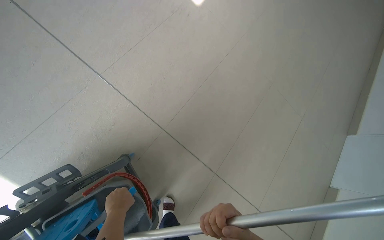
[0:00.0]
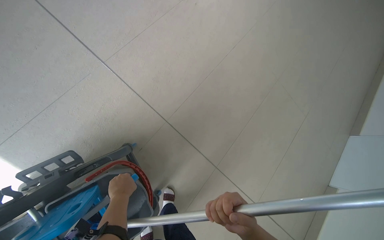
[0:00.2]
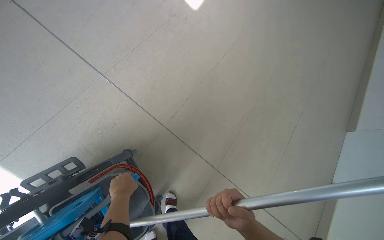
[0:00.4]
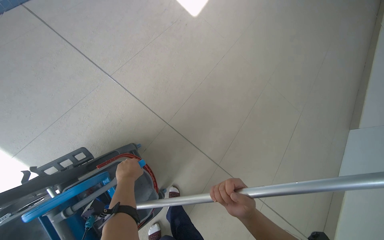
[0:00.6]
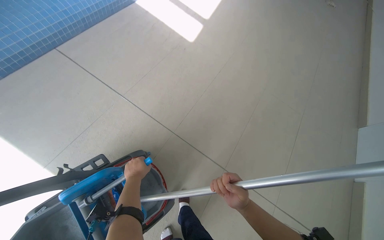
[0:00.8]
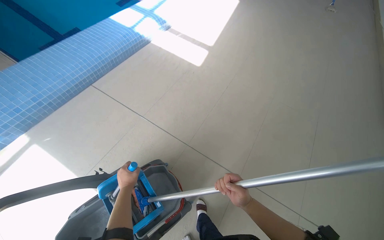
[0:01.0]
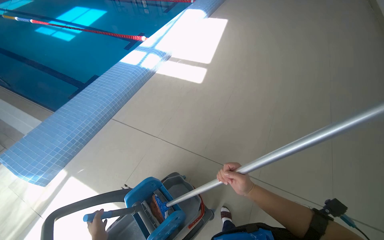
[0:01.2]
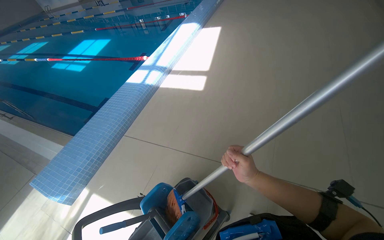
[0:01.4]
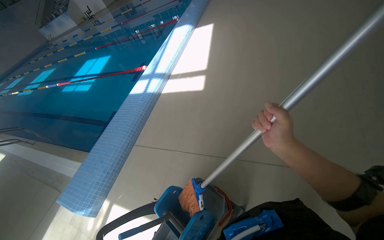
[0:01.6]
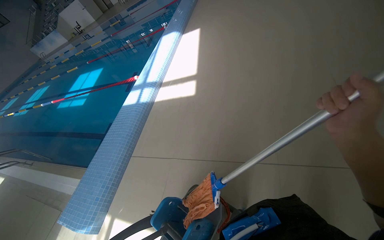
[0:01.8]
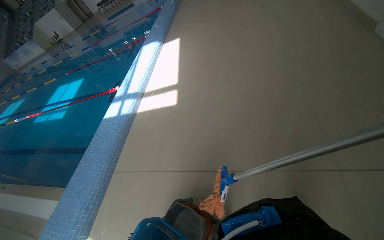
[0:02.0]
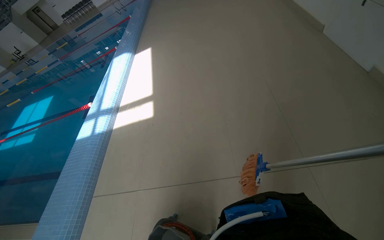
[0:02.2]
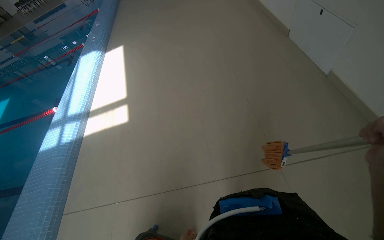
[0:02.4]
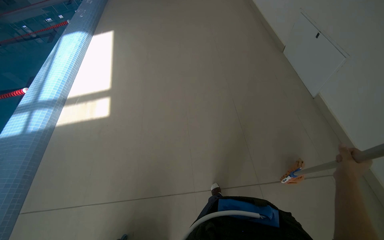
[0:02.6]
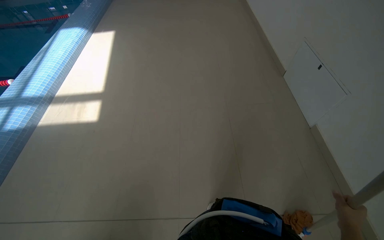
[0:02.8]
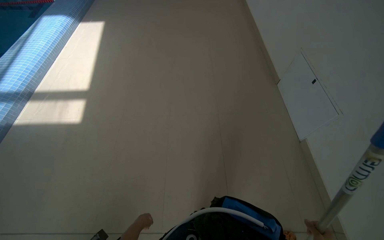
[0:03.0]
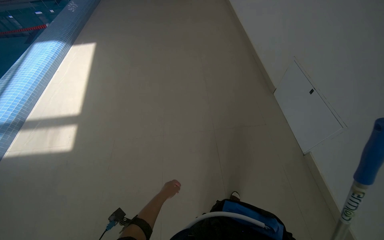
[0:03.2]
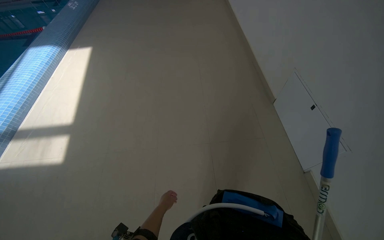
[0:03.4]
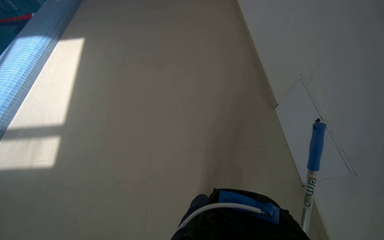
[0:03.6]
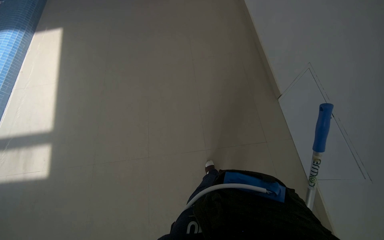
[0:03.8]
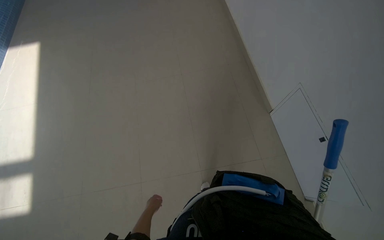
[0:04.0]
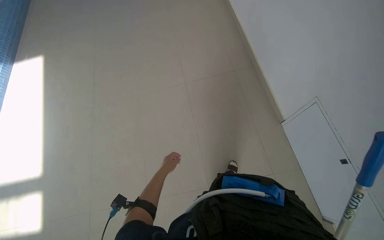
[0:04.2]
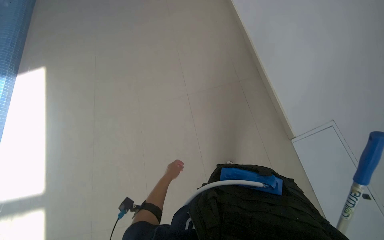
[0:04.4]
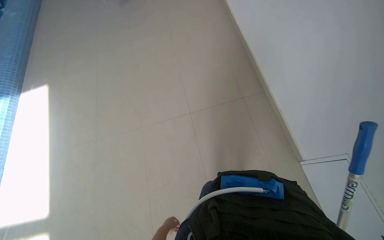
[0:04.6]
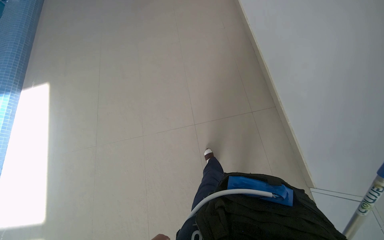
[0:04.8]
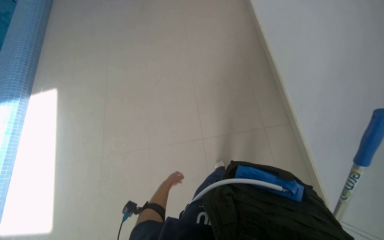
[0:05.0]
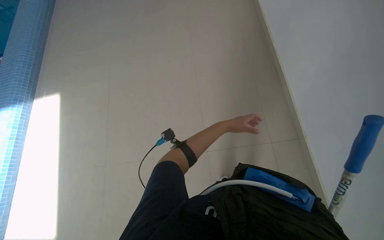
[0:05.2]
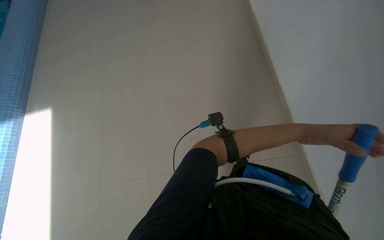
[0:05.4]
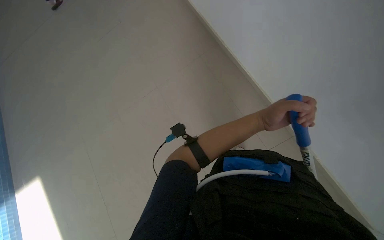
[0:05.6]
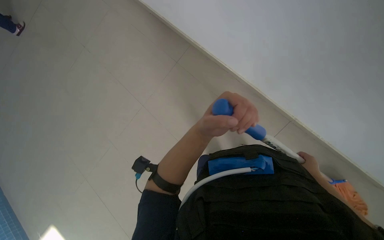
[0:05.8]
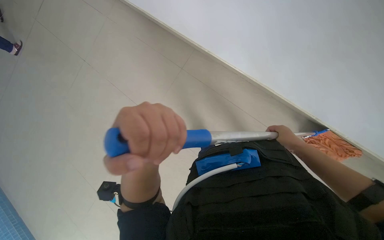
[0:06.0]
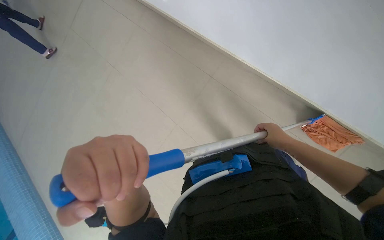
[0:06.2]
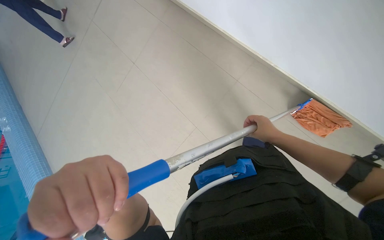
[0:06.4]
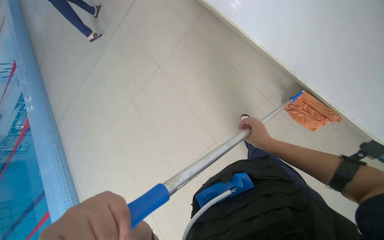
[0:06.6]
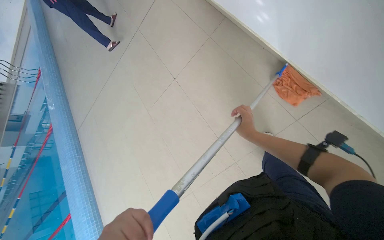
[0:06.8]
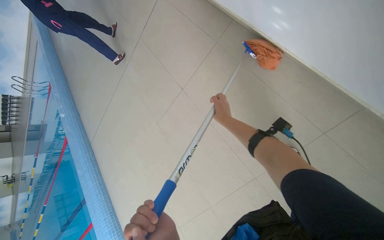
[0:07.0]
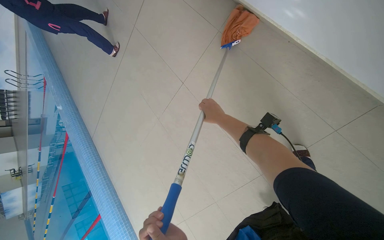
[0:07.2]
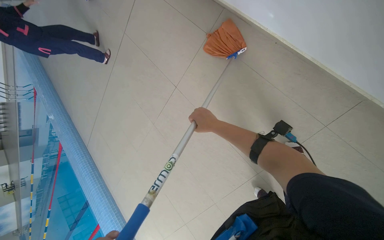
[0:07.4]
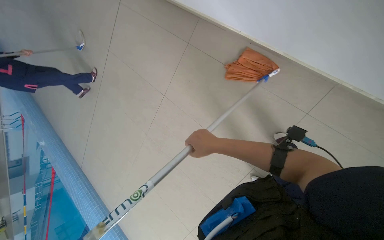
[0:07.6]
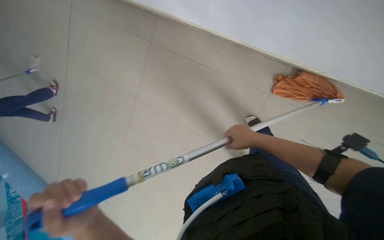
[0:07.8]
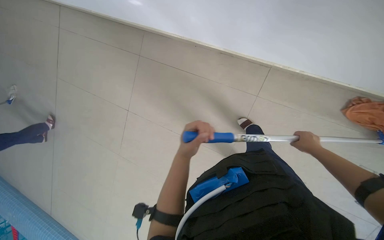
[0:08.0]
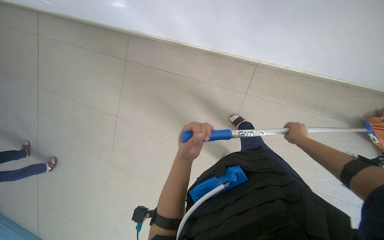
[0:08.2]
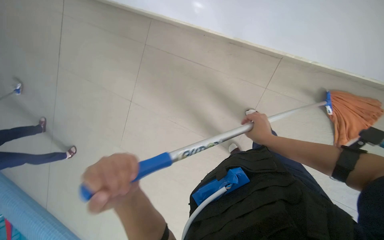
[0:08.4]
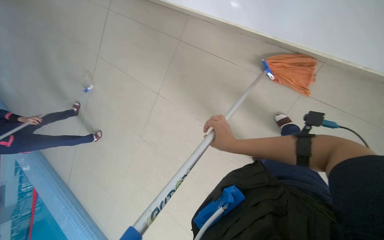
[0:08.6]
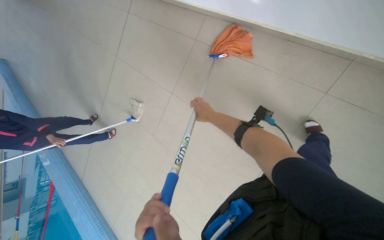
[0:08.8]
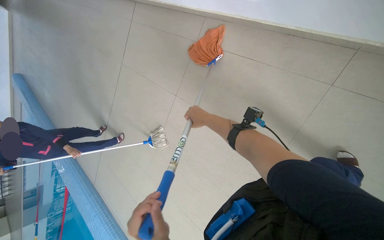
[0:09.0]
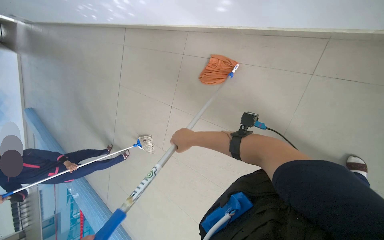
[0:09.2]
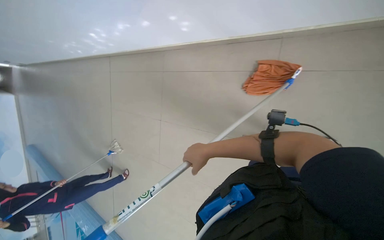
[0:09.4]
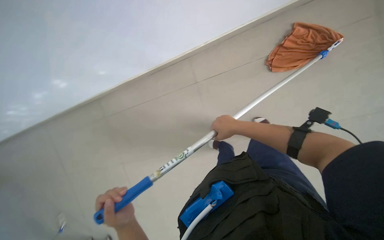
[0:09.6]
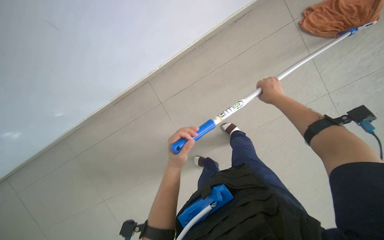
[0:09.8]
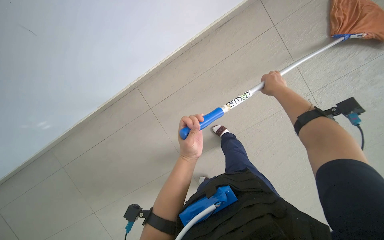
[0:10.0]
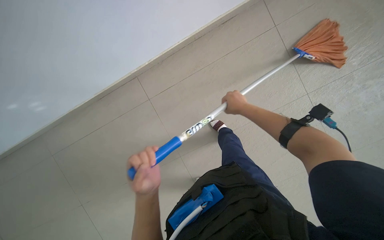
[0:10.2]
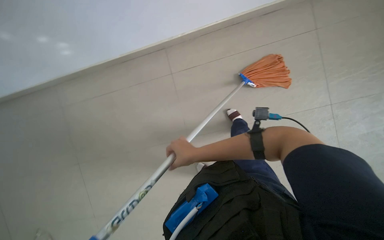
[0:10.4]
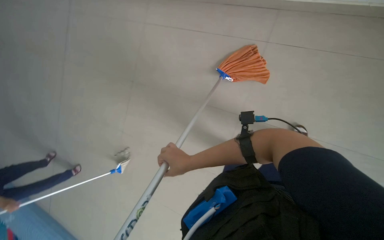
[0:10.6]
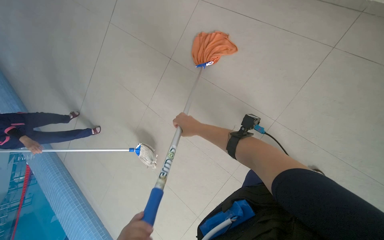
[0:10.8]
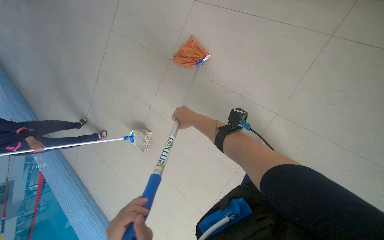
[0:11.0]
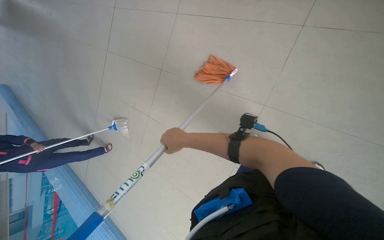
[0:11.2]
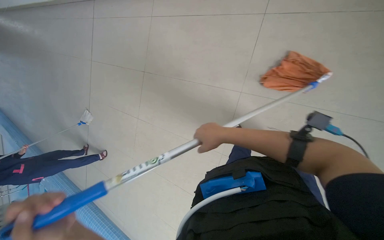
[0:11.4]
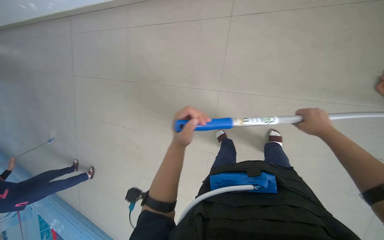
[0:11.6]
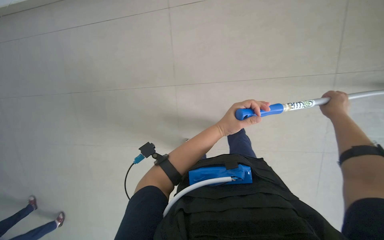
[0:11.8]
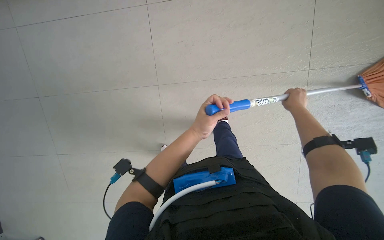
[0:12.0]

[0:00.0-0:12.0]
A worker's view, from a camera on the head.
Job: mopping floor.
The whole recording: Mopping pool deck. The worker dips and wrings a mop, then mops the tiled floor around the swimming pool, and wrings the mop again.
0:00.0 to 0:01.6: The wearer moves some 80 cm. The view swings about 25 degrees to the left. The camera pitches upward, by some 30 degrees. Everything in view rotates roughly 40 degrees counterclockwise.
0:01.6 to 0:03.0: The camera is carried some 90 cm. The view swings approximately 25 degrees to the right.
0:03.0 to 0:04.4: The camera travels about 70 cm.
0:04.4 to 0:06.0: The view tilts roughly 15 degrees upward.
0:07.6 to 0:09.0: The head travels roughly 40 cm.
0:10.4 to 0:12.0: The right hand goes some 40 cm to the right.

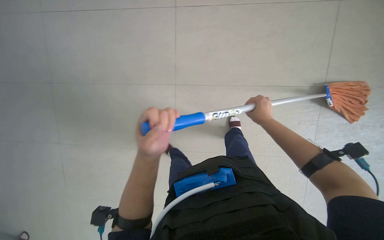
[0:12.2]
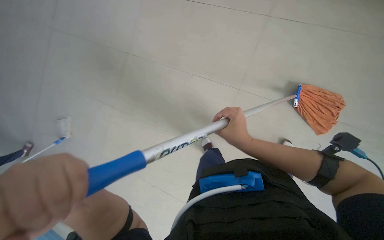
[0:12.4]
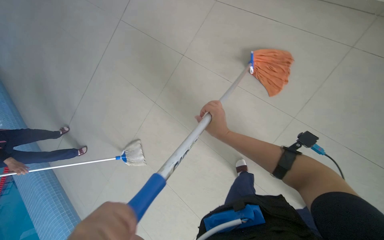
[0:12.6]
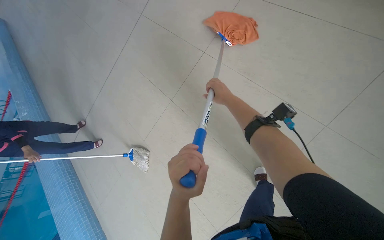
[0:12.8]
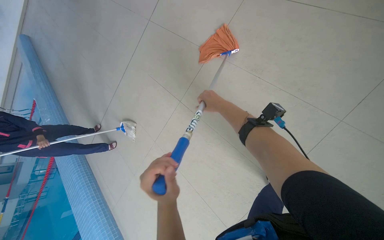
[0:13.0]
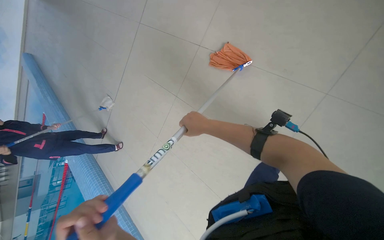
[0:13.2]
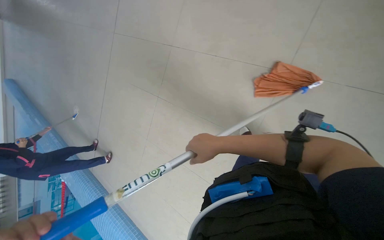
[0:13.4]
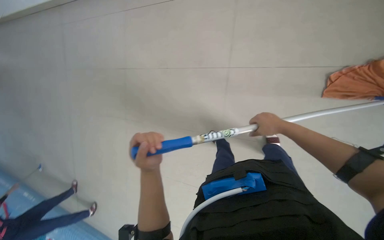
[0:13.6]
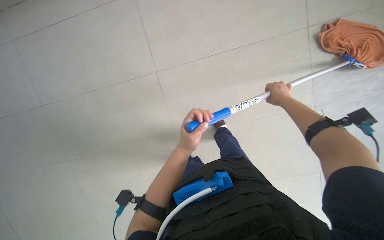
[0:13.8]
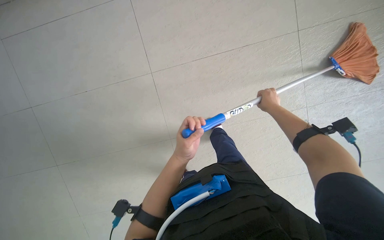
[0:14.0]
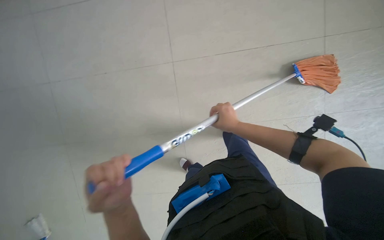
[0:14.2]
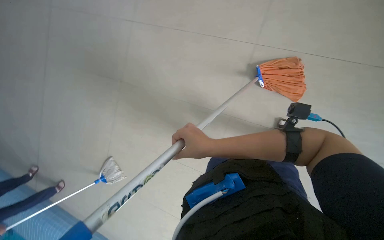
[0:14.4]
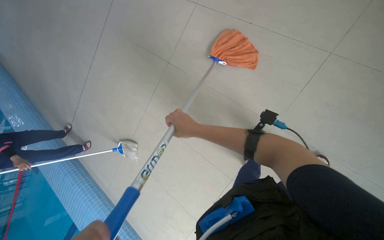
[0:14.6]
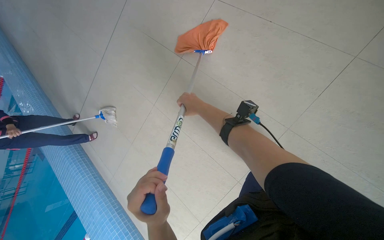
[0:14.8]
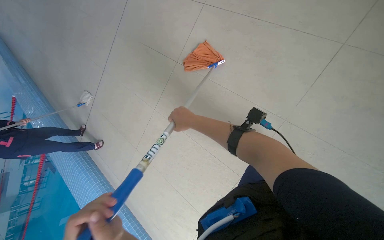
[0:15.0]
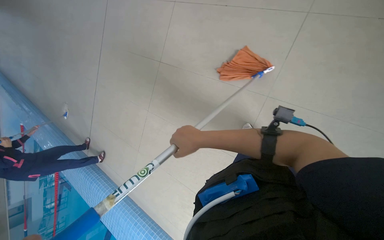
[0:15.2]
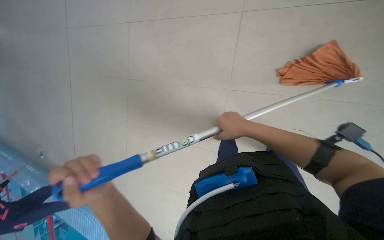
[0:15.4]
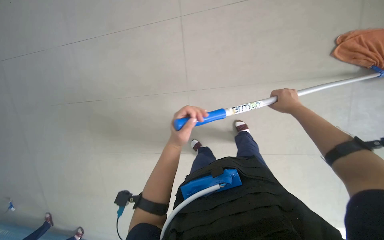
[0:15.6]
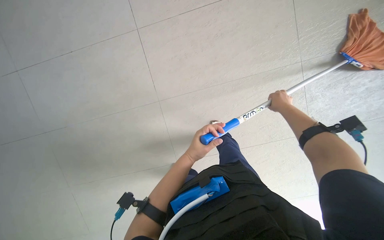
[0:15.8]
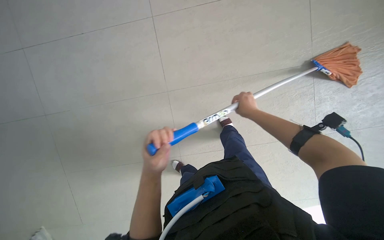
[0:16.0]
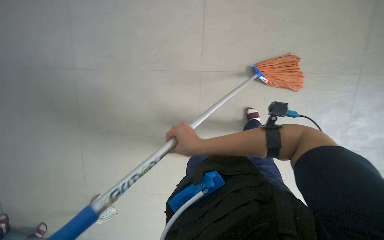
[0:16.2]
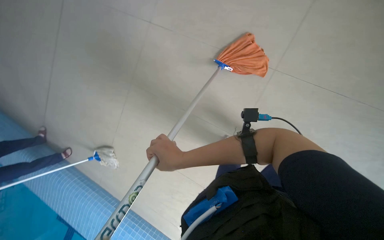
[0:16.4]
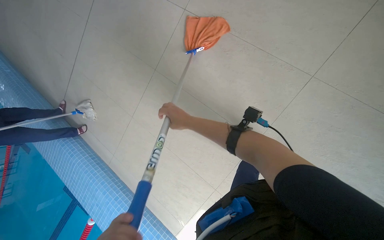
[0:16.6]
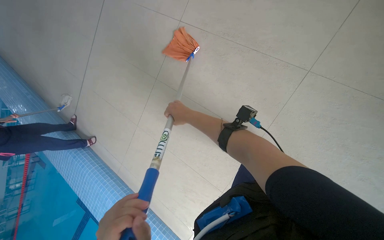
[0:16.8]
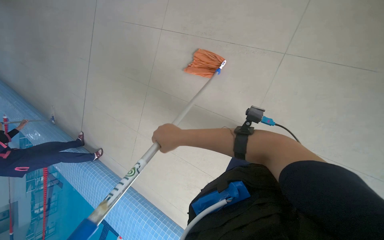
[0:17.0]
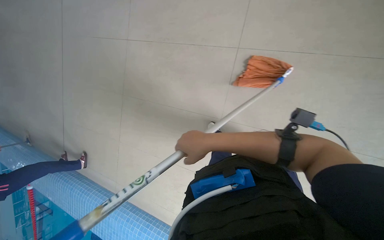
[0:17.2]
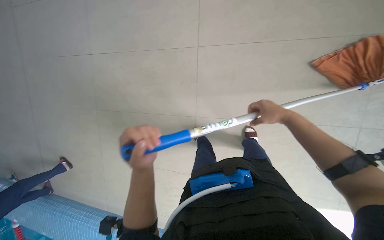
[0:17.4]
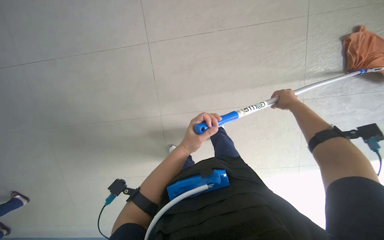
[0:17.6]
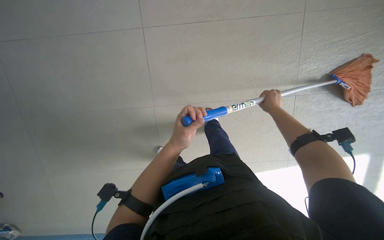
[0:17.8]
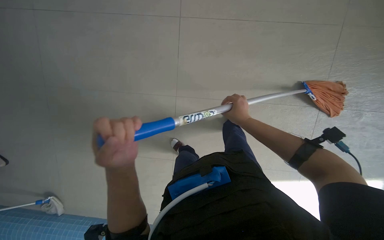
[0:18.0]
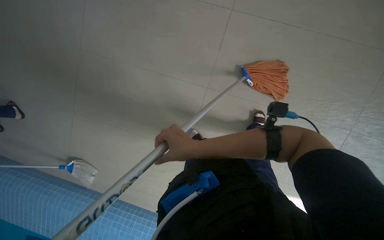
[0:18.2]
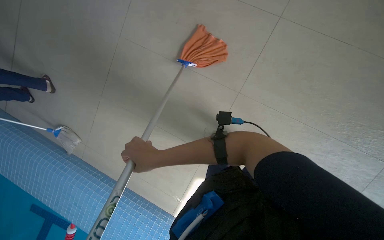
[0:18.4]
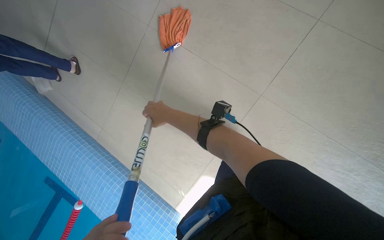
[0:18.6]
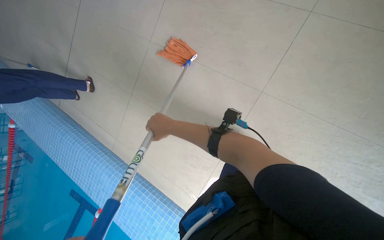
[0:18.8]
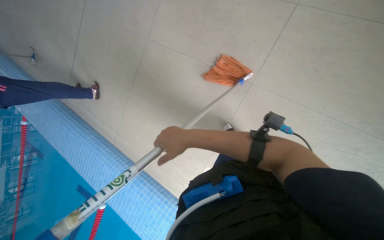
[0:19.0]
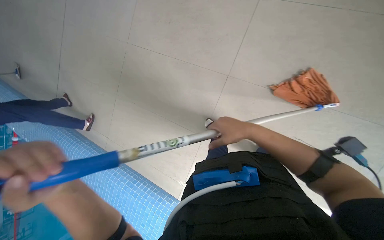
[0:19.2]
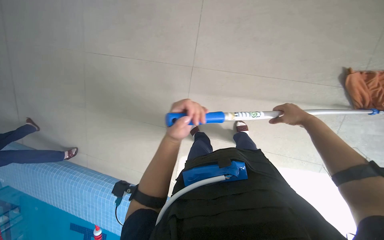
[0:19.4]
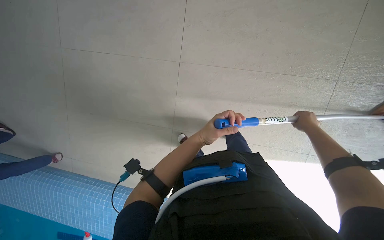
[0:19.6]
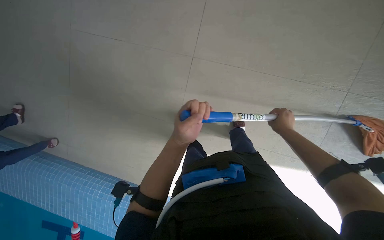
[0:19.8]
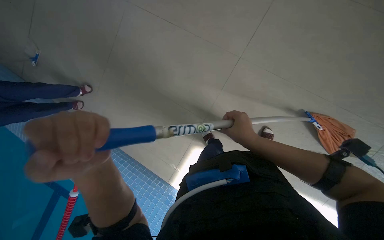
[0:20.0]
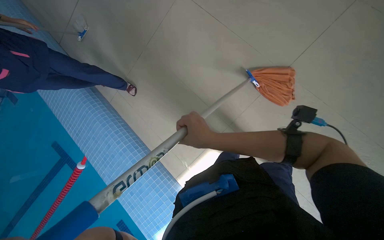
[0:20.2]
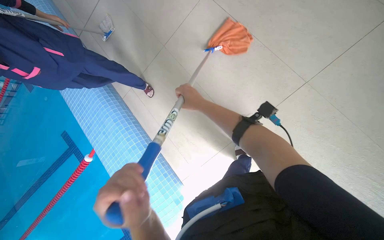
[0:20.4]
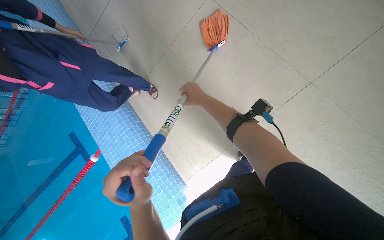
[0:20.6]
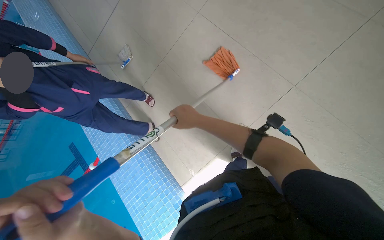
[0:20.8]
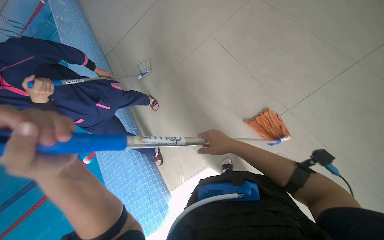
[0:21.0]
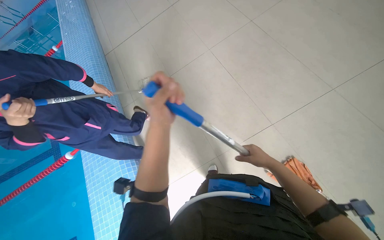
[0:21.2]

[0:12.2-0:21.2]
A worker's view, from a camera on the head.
Job: mopping floor.
The whole recording: Mopping pool deck. The worker dips and wrings a mop, then mops the tiled floor around the swimming pool, and wrings the mop again.
0:15.2 to 0:16.6: The right hand is displaced farther from the camera by about 15 cm, and reaches roughly 30 cm to the right, then returns.
0:16.6 to 0:18.2: The right hand moves approximately 35 cm to the right and comes back.
0:18.2 to 0:19.8: The right hand swings left and right, some 50 cm each way, with 2 reversals.
0:19.8 to 0:21.2: The right hand travels to the left and back again, some 30 cm each way.
